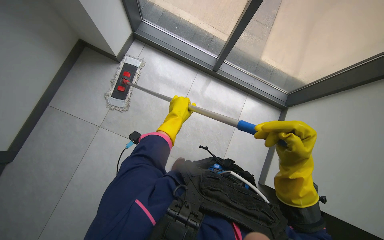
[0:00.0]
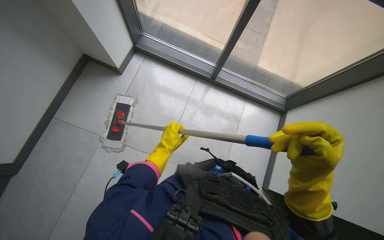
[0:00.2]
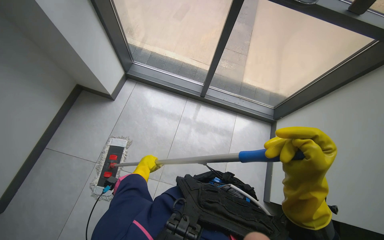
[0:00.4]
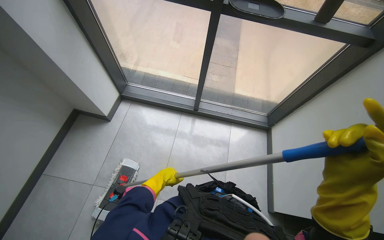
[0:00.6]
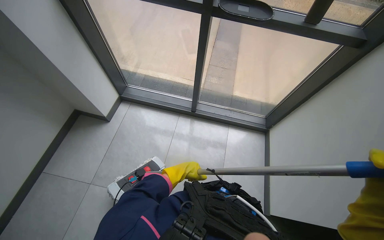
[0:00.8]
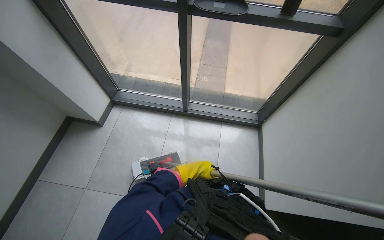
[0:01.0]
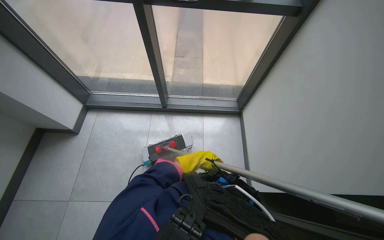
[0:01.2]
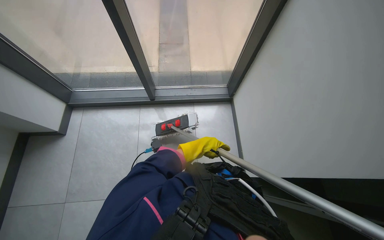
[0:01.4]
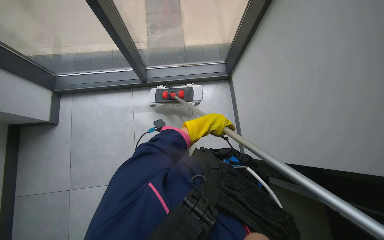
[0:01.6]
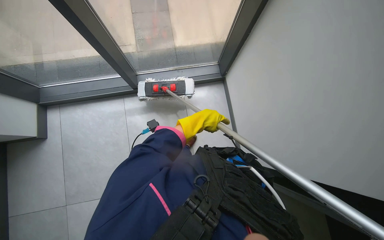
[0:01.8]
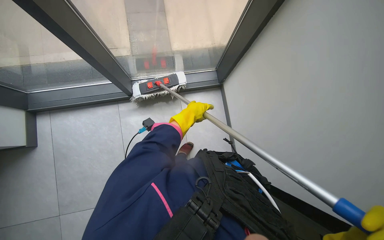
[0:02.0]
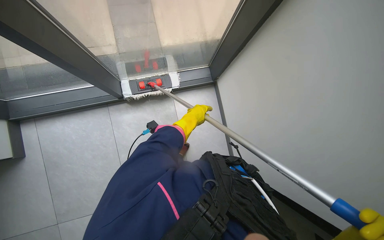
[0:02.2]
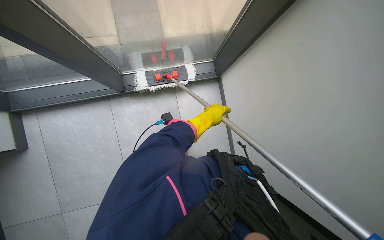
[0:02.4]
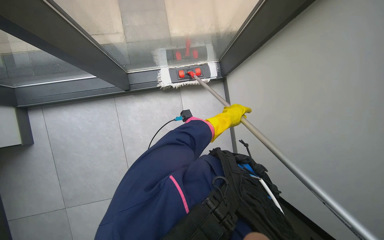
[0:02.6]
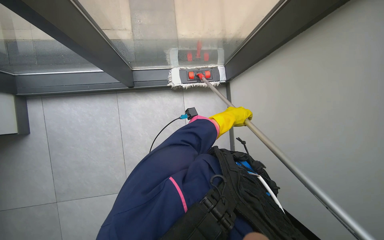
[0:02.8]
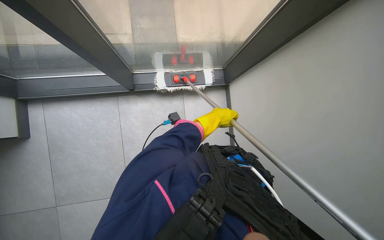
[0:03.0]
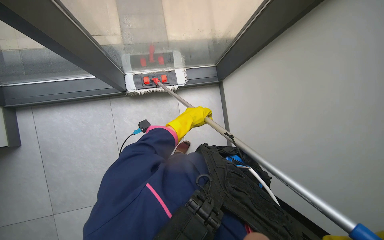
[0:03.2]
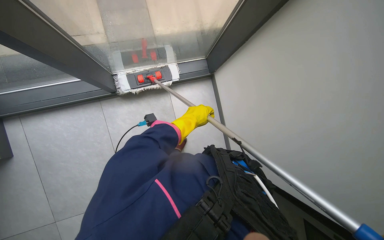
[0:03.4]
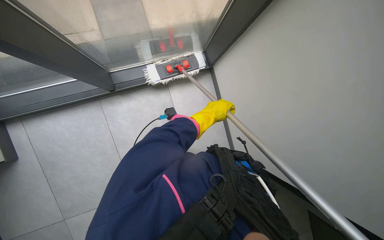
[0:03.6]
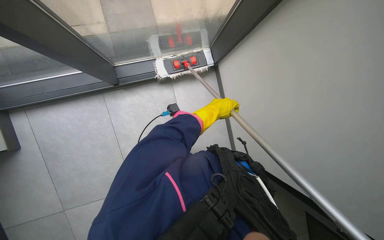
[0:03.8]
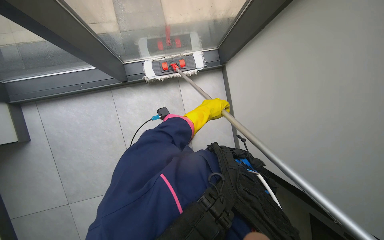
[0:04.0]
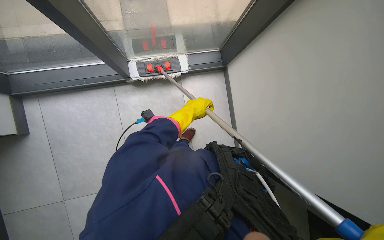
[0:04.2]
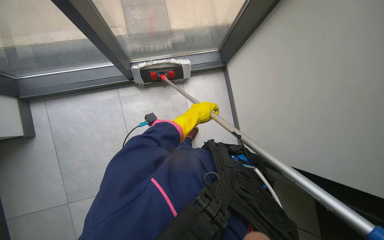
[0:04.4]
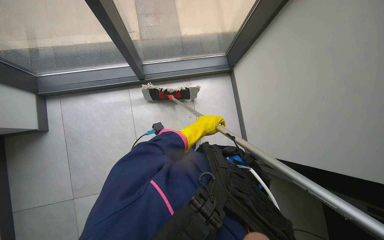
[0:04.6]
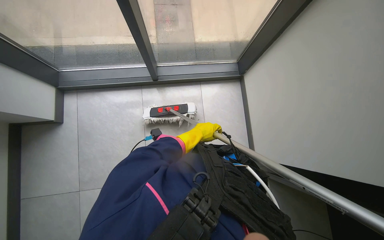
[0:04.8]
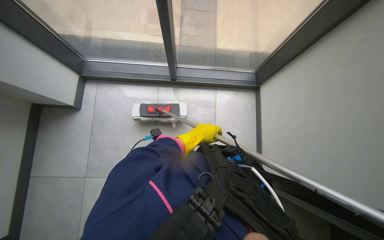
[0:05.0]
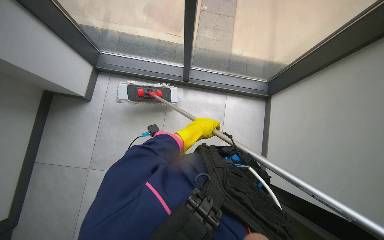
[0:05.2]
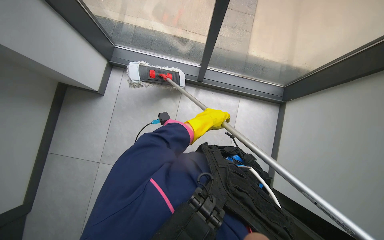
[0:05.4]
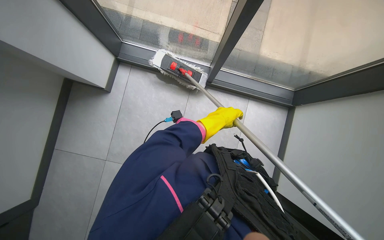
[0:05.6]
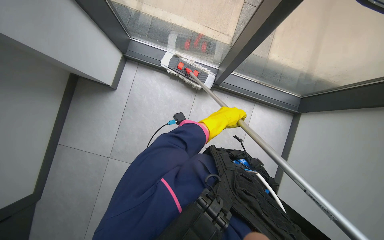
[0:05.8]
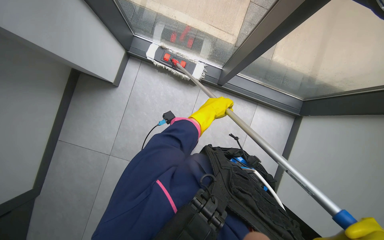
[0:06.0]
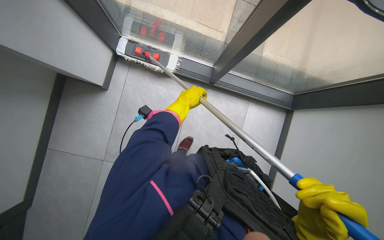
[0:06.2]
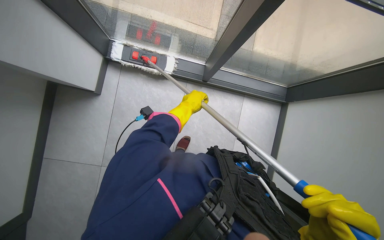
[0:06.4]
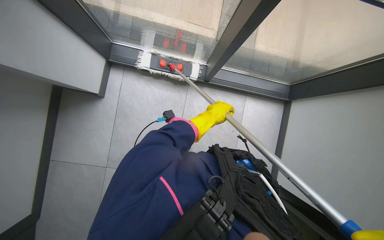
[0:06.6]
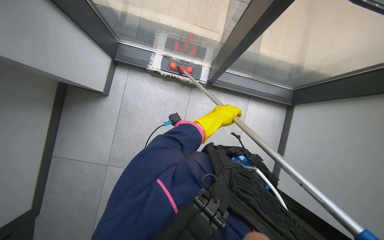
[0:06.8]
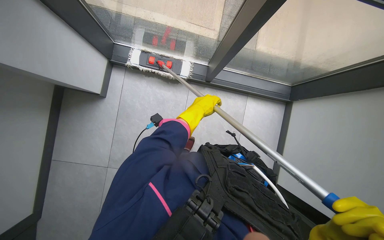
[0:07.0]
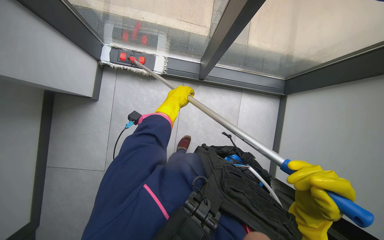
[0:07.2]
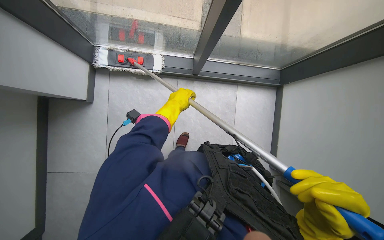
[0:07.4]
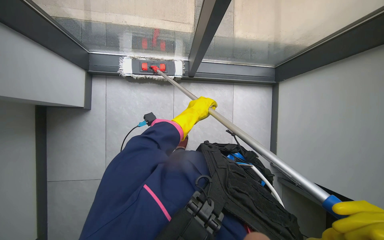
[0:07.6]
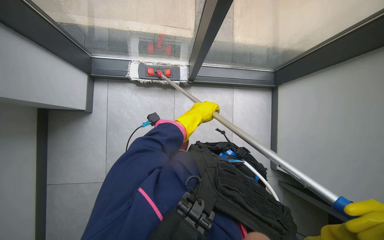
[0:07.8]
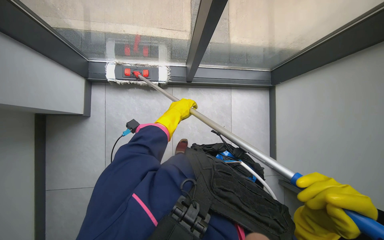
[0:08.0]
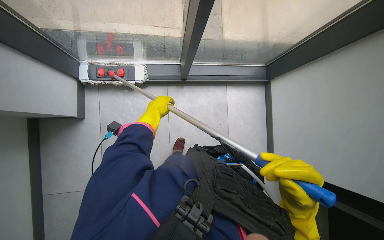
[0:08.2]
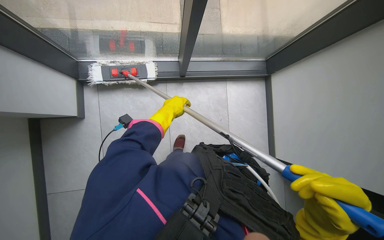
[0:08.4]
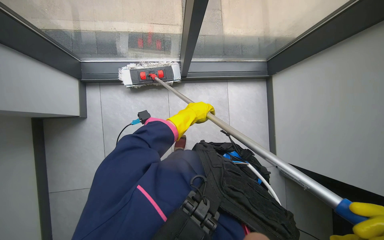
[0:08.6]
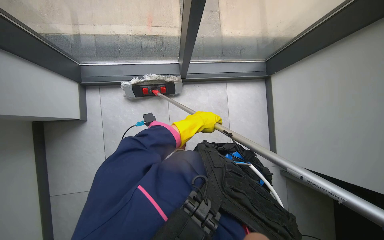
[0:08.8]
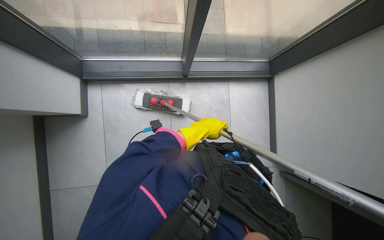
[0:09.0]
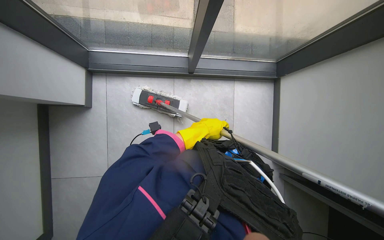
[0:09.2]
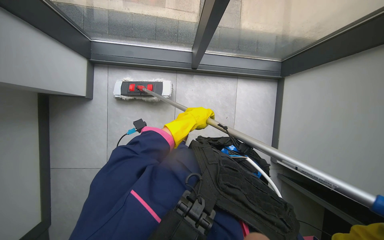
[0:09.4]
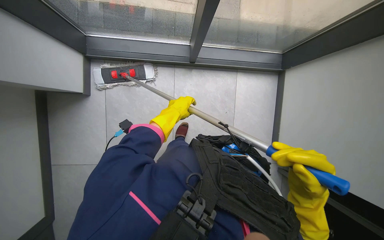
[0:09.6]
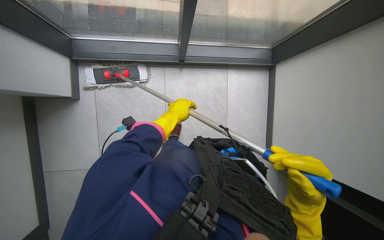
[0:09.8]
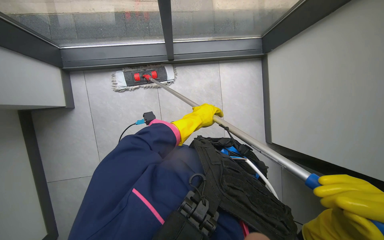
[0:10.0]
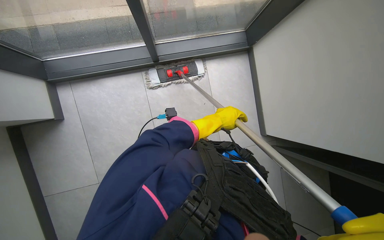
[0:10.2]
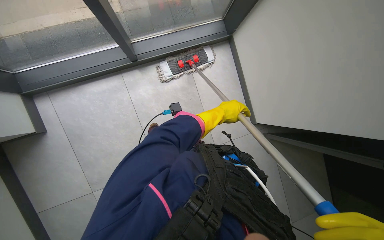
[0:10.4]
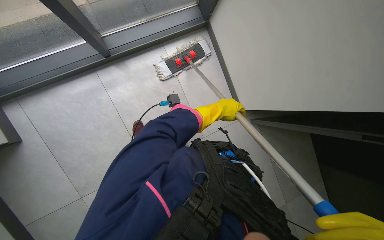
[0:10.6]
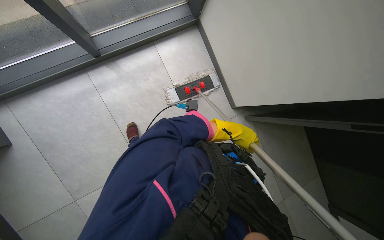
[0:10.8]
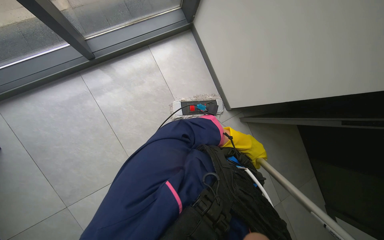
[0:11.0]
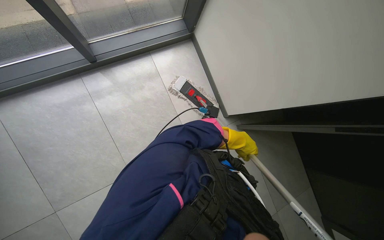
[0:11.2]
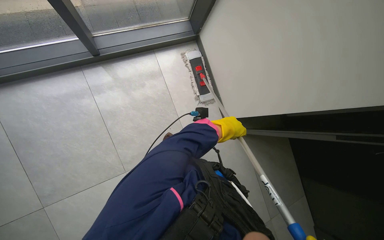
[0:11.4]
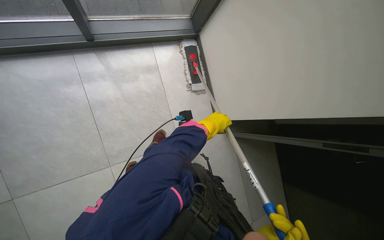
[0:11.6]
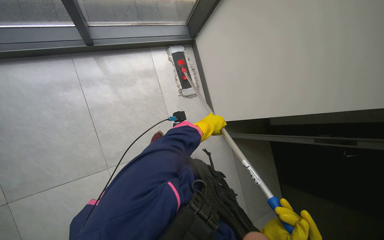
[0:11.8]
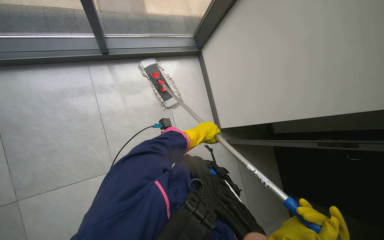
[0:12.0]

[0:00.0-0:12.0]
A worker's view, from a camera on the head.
Job: mopping floor.
The whole recording: Mopping floor. The worker mops the floor under the sinks with a flat mop.
0:00.0 to 0:01.6: The wearer's head swings some 35 degrees to the right.
0:03.0 to 0:04.4: The left hand swings left and right, roughly 10 cm each way, with 2 reversals.
0:04.4 to 0:06.0: The head rotates roughly 40 degrees to the left.
0:06.0 to 0:07.6: The left hand moves left and right over about 15 cm, changing direction 2 times.
0:07.6 to 0:09.0: The left hand goes to the left and returns, about 10 cm each way.
0:09.0 to 0:10.4: The left hand goes to the left and returns, about 10 cm each way.
0:10.4 to 0:12.0: The left hand travels down the picture by roughly 10 cm.

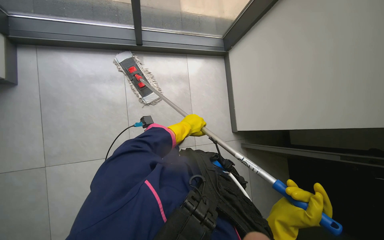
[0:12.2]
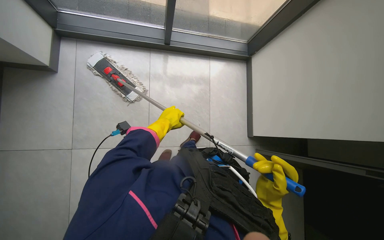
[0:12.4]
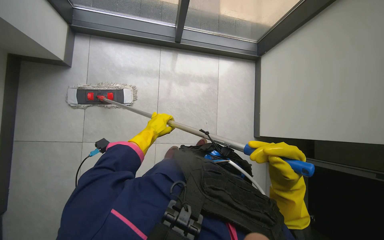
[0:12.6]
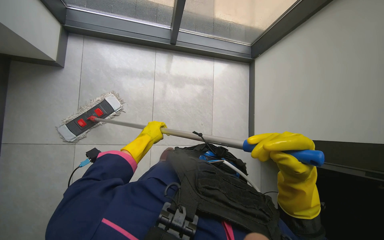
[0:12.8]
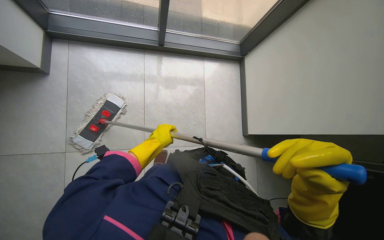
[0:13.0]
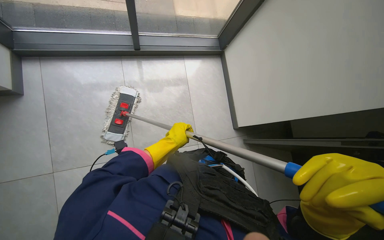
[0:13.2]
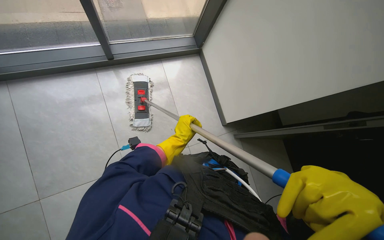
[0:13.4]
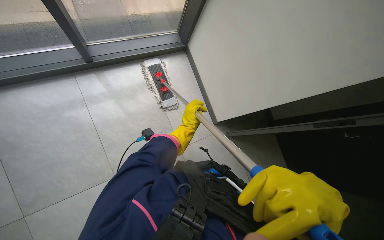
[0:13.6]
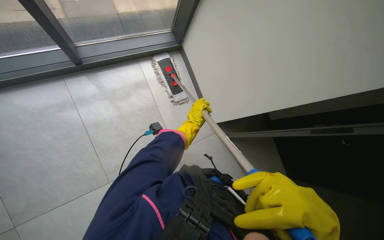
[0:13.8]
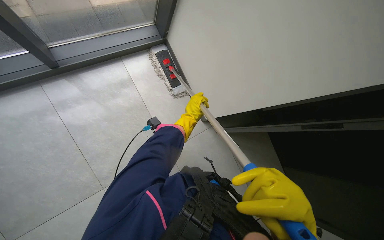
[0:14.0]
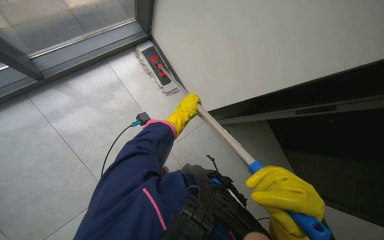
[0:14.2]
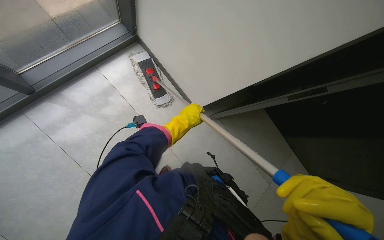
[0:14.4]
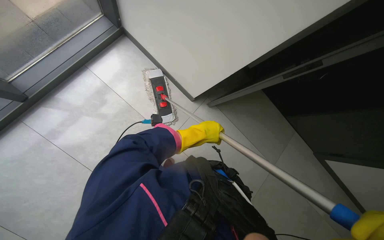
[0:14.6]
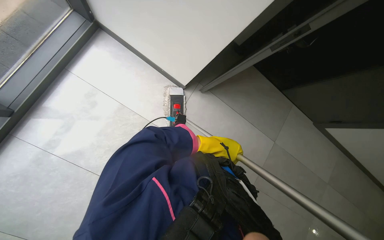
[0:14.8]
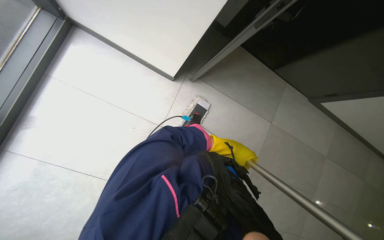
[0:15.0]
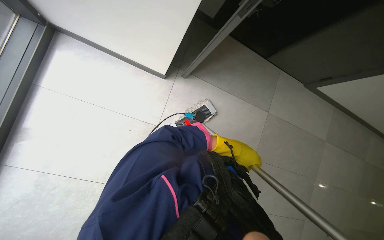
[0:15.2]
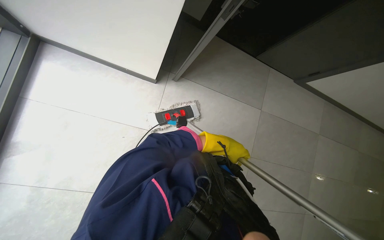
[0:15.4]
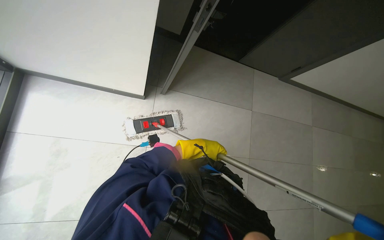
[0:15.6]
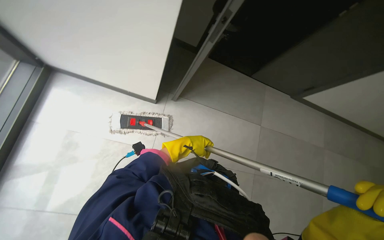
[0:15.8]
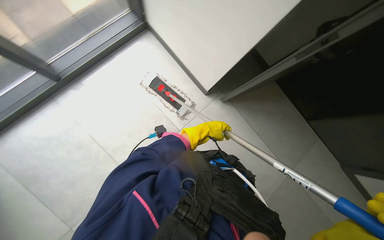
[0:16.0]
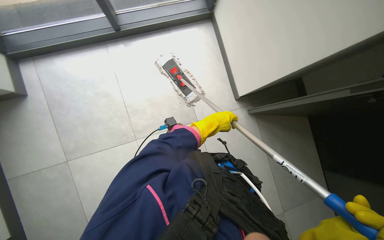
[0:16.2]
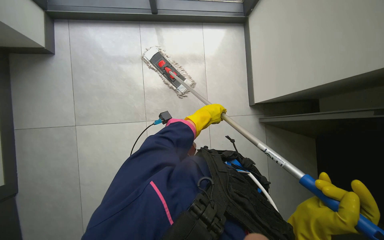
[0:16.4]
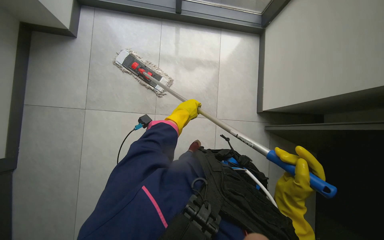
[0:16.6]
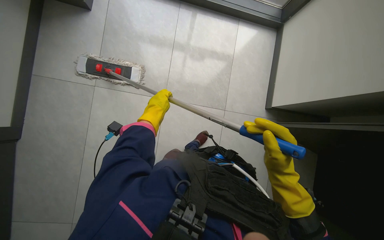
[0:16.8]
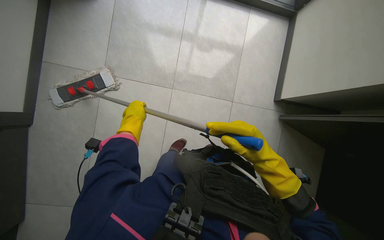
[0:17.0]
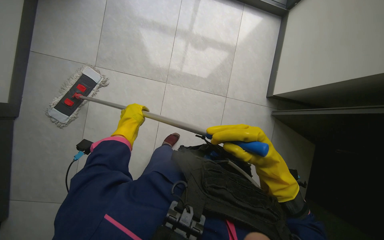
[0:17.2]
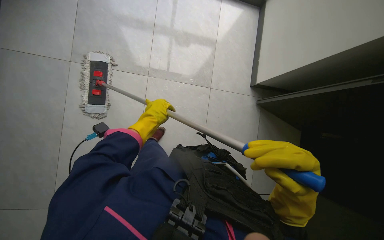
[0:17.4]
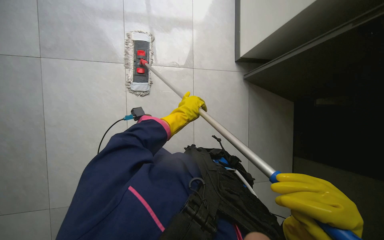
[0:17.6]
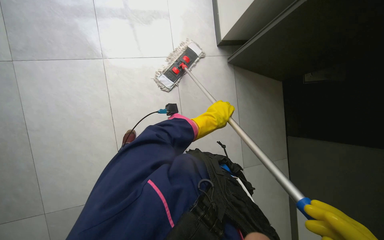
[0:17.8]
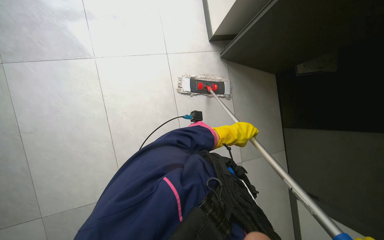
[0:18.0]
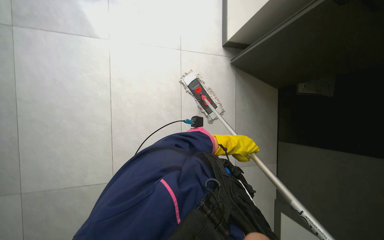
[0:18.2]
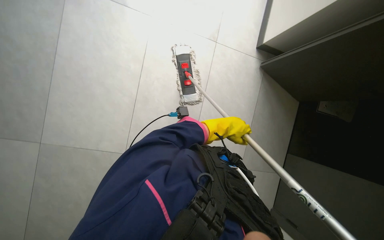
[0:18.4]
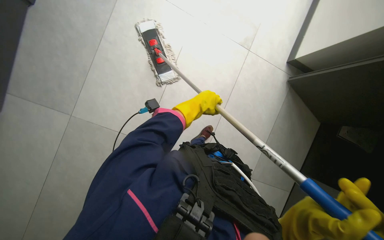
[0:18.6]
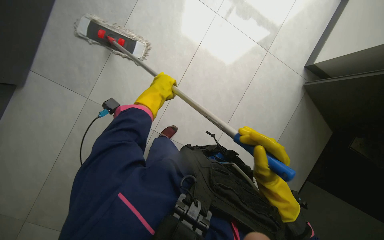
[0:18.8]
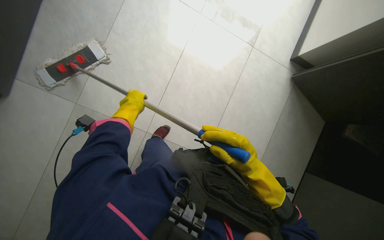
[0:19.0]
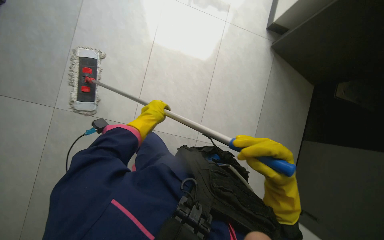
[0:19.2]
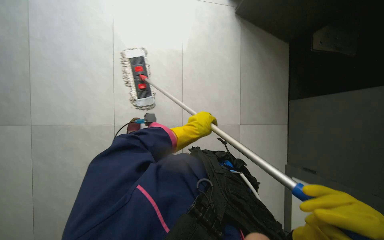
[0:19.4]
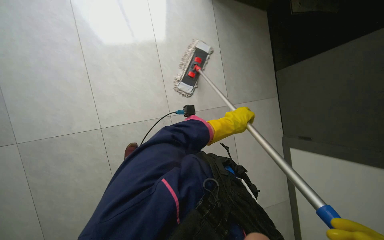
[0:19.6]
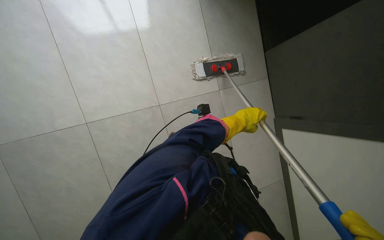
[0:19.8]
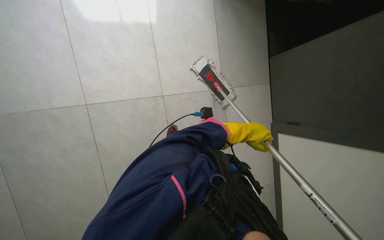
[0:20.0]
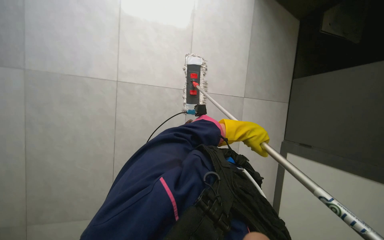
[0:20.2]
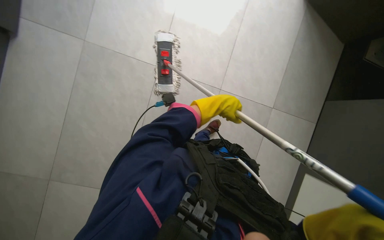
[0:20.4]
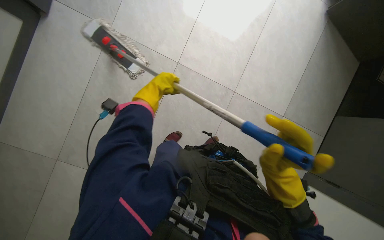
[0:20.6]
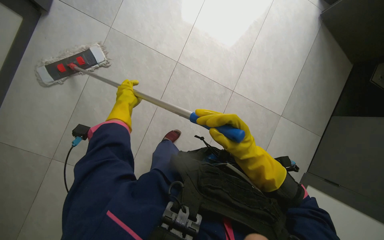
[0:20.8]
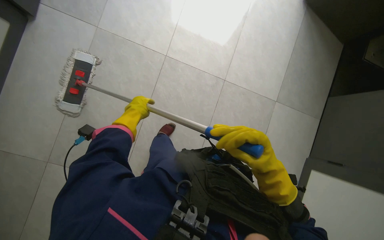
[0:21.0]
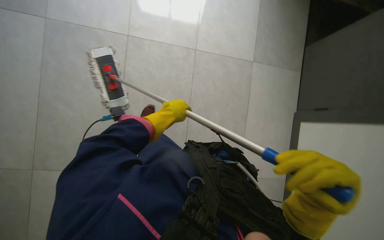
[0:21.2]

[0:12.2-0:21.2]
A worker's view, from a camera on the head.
Job: mopping floor.
The whole recording: Mopping floor. The worker mops the floor under the sinks with a flat mop.
0:13.8 to 0:15.2: The camera pitches downward, by approximately 20 degrees. Everything in view rotates roughly 45 degrees counterclockwise.
0:16.6 to 0:18.2: The left hand travels to the right and down the picture by approximately 25 cm.
0:18.2 to 0:19.8: The wearer looks roughly 15 degrees further downward.
